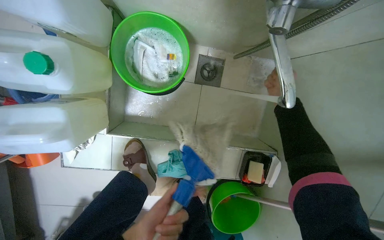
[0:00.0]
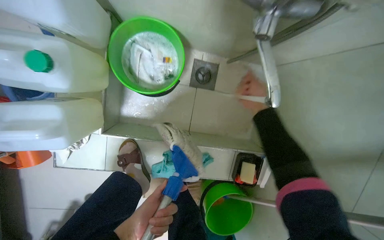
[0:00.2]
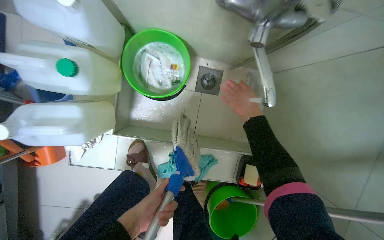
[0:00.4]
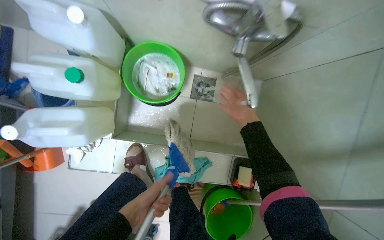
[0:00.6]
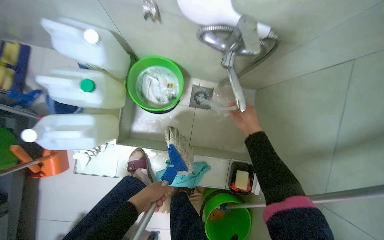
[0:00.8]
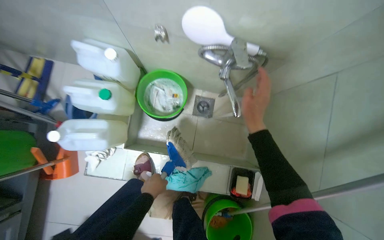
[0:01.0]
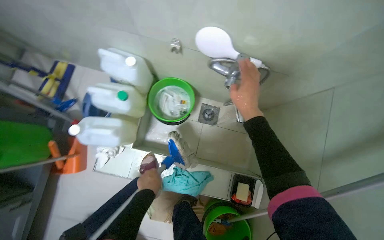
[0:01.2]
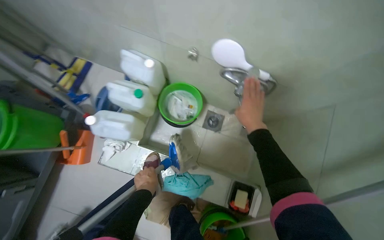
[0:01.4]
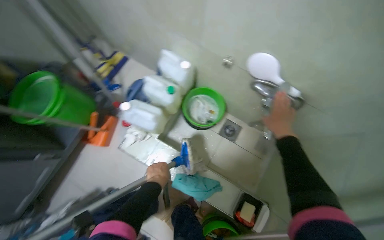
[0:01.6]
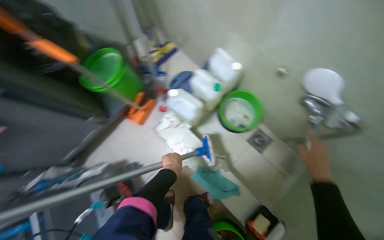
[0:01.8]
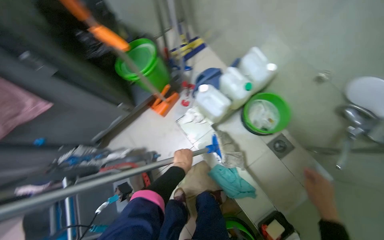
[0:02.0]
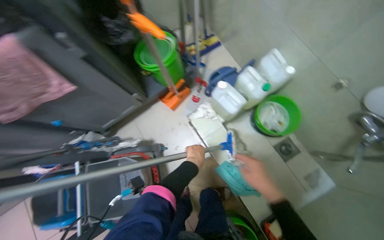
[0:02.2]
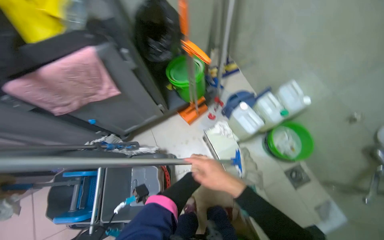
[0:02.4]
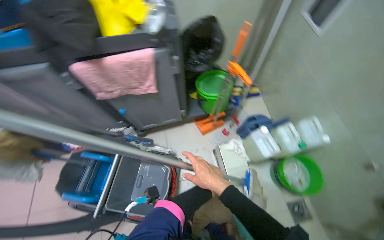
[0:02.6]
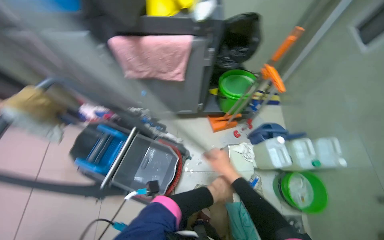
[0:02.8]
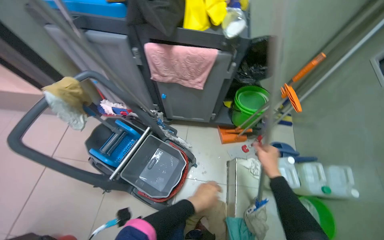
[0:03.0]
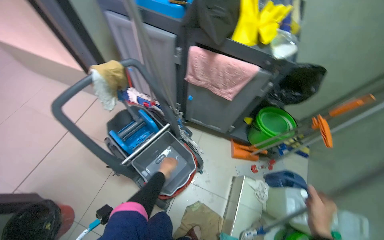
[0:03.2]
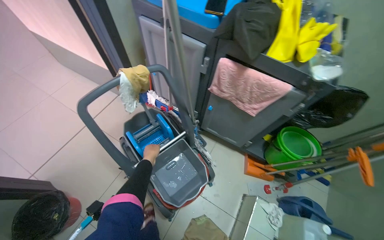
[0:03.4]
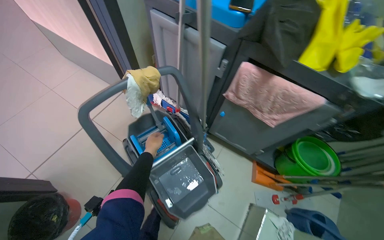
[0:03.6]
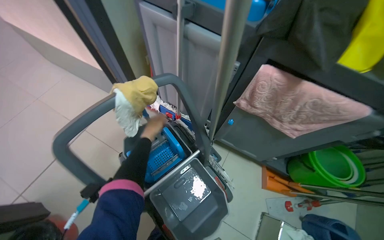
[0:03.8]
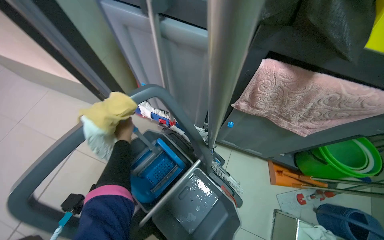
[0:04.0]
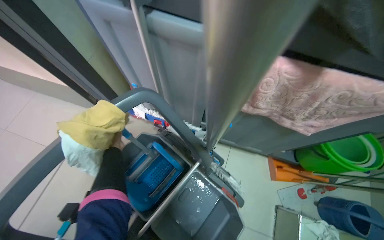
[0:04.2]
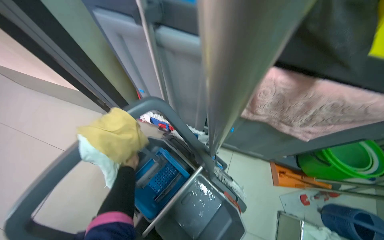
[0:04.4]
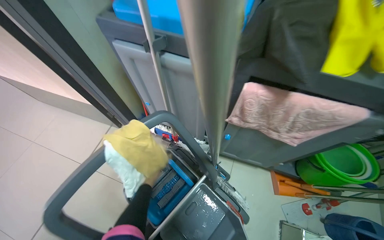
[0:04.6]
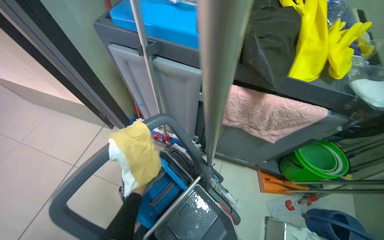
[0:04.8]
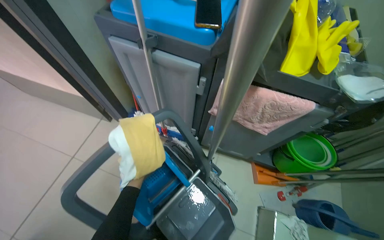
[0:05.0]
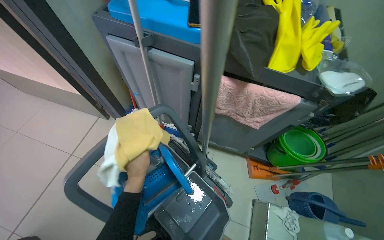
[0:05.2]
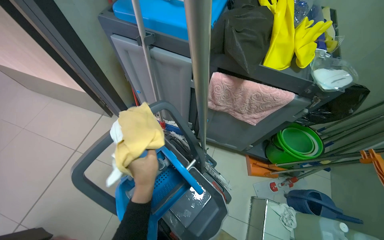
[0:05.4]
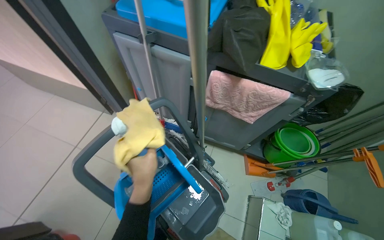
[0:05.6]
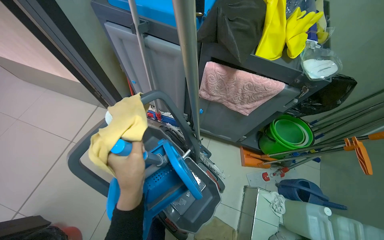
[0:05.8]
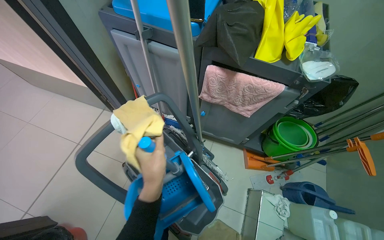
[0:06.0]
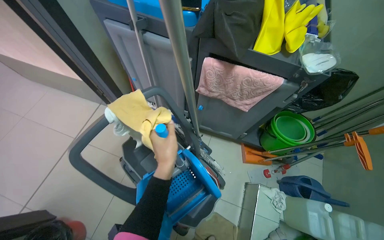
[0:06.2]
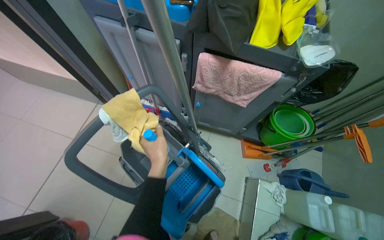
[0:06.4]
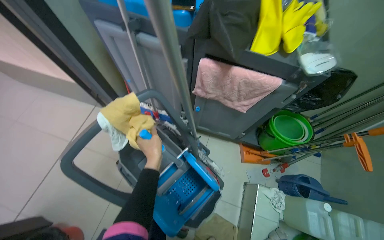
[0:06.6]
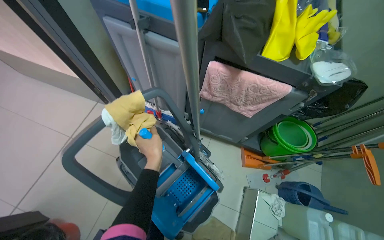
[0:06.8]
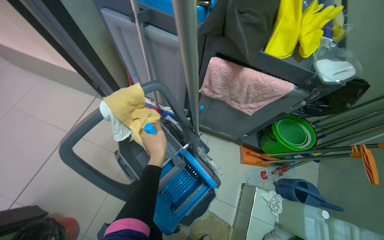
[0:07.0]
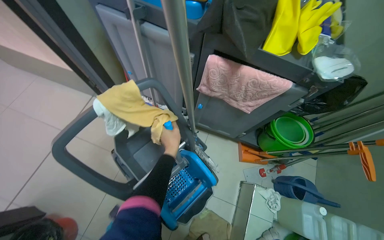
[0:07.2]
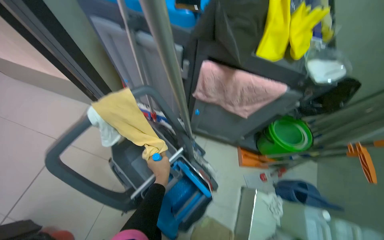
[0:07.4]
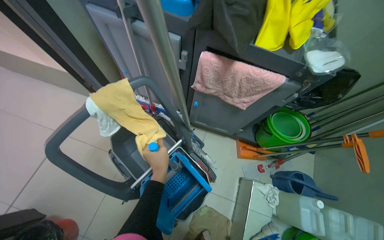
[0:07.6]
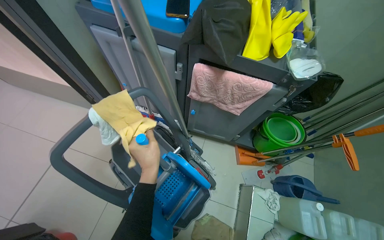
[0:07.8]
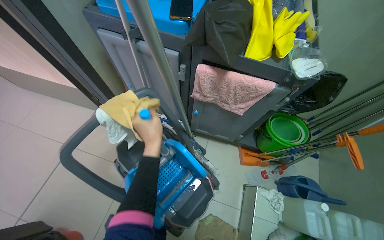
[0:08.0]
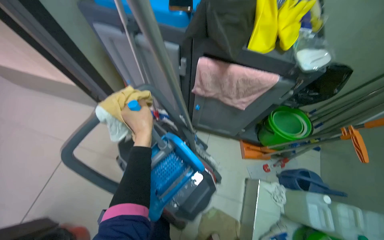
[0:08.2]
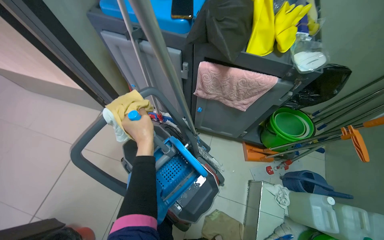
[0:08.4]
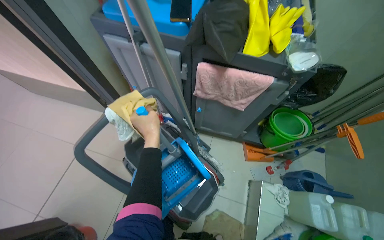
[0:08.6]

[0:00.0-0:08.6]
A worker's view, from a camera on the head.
Job: preparing cleaning supplies.
The whole recording: Cleaning mop and handle. The worker cleans the mop head under the faucet and wipes the mop handle.
0:00.0 to 0:01.4: The view tilts some 25 degrees upward.
0:01.4 to 0:02.8: The wearer moves roughly 60 cm. The wearer's head swings some 70 degrees to the left.
0:02.8 to 0:04.4: The wearer moves roughly 40 cm. The head turns to the left by approximately 20 degrees.
0:04.4 to 0:05.8: The left hand goes about 40 cm nearer to the camera, to the right and down the picture.
0:05.8 to 0:07.2: The left hand shifts approximately 20 cm farther from the camera.
0:07.2 to 0:08.6: The left hand shifts some 15 cm nearer to the camera, and goes down the picture and returns, about 5 cm each way.

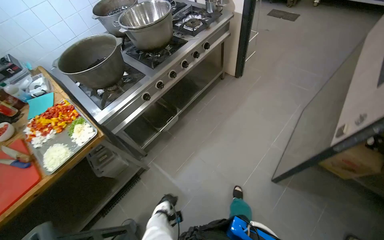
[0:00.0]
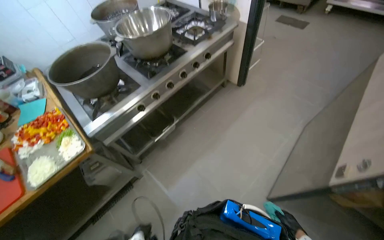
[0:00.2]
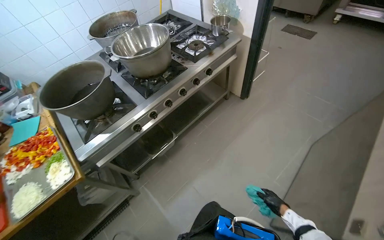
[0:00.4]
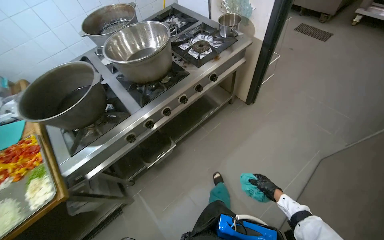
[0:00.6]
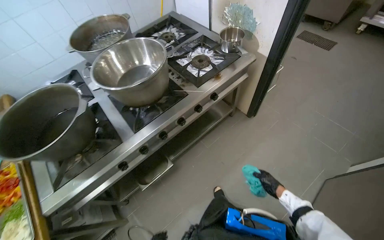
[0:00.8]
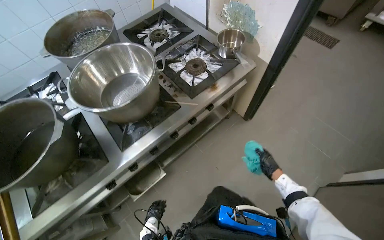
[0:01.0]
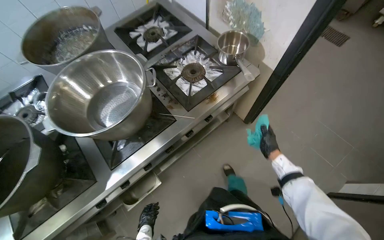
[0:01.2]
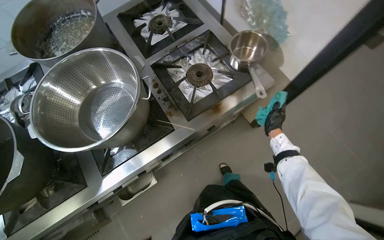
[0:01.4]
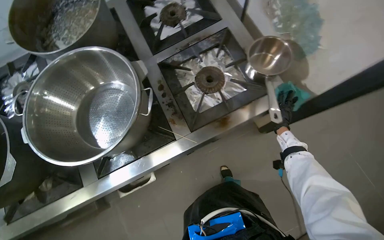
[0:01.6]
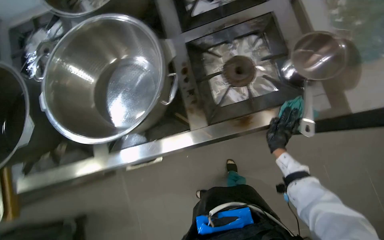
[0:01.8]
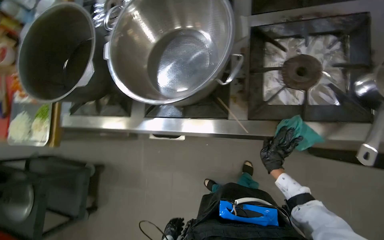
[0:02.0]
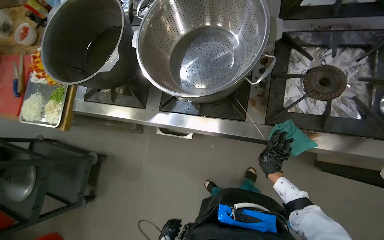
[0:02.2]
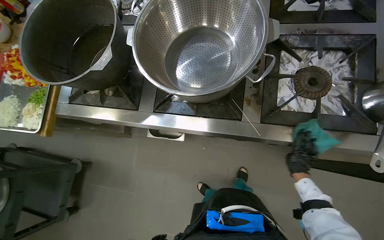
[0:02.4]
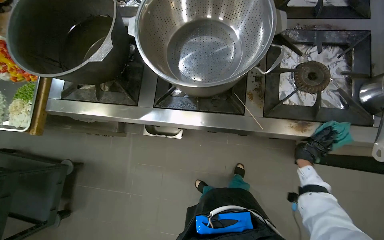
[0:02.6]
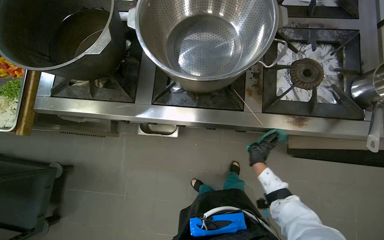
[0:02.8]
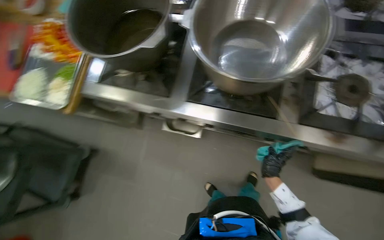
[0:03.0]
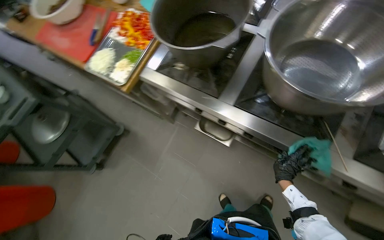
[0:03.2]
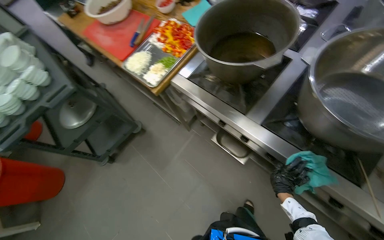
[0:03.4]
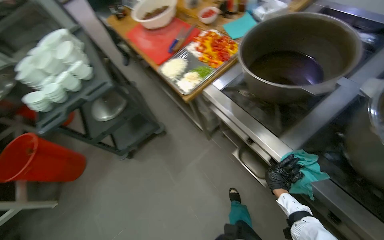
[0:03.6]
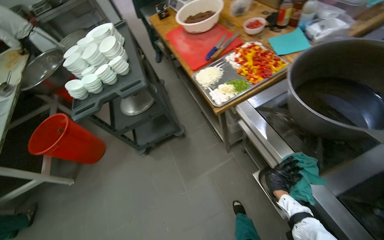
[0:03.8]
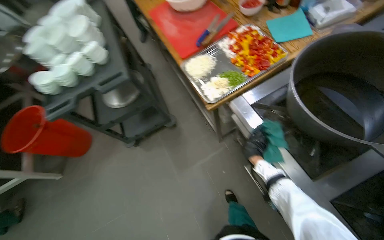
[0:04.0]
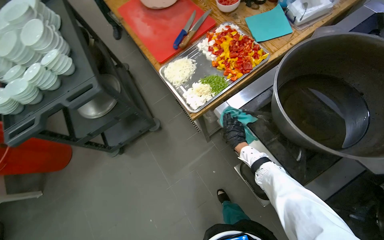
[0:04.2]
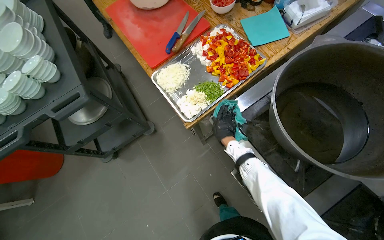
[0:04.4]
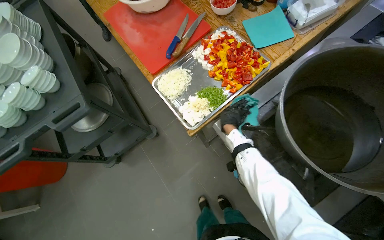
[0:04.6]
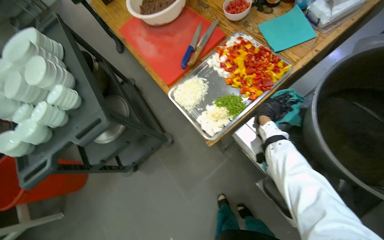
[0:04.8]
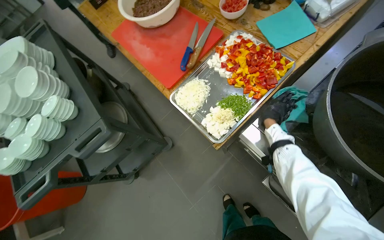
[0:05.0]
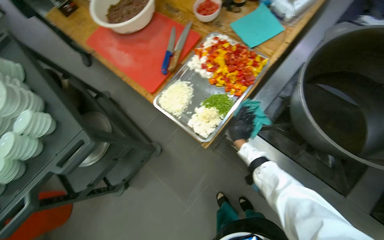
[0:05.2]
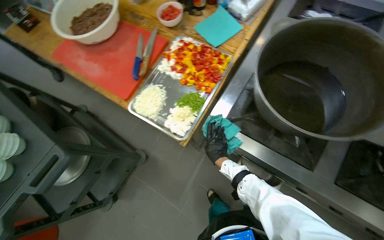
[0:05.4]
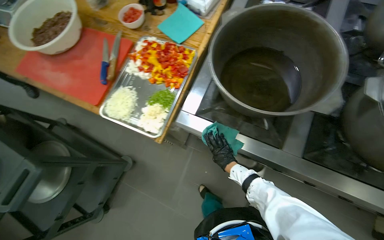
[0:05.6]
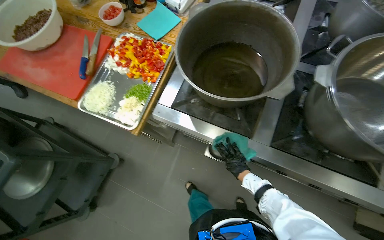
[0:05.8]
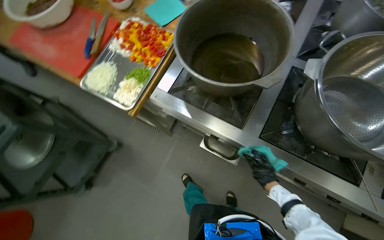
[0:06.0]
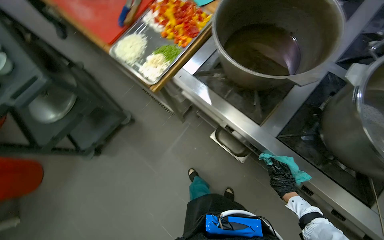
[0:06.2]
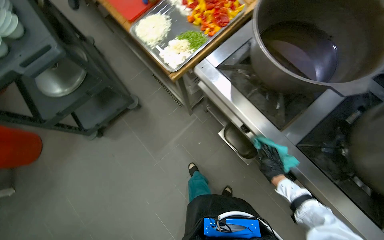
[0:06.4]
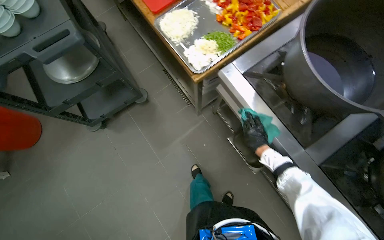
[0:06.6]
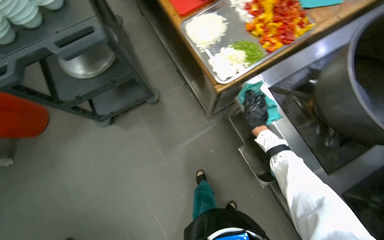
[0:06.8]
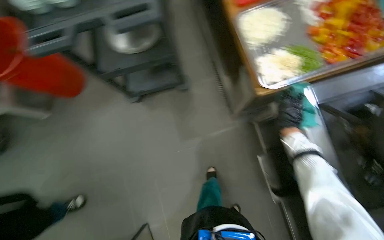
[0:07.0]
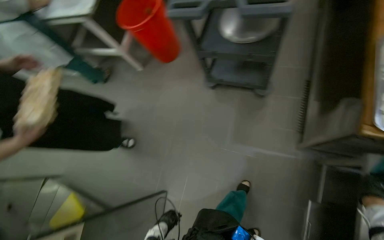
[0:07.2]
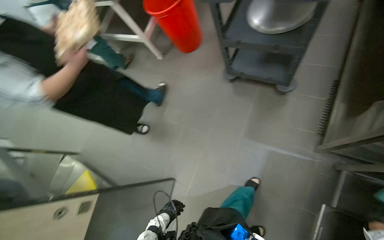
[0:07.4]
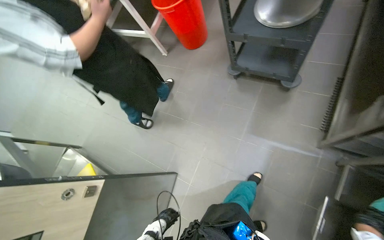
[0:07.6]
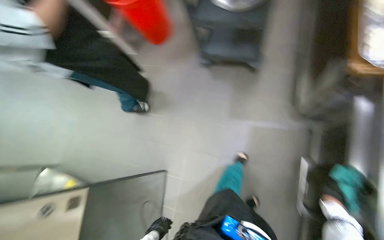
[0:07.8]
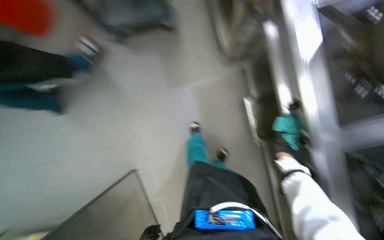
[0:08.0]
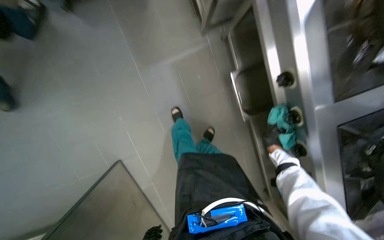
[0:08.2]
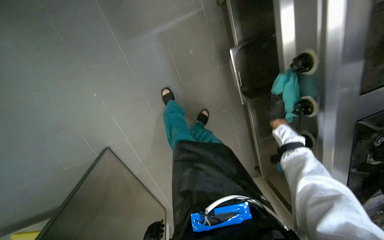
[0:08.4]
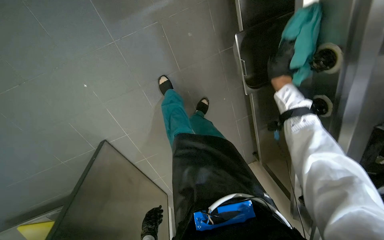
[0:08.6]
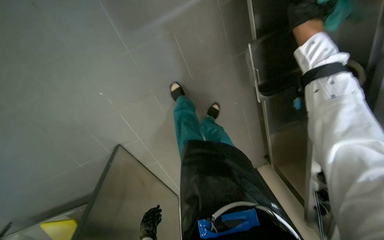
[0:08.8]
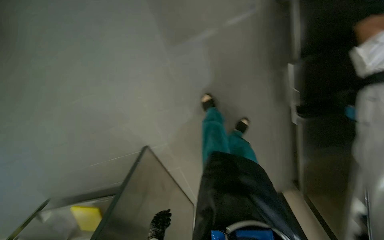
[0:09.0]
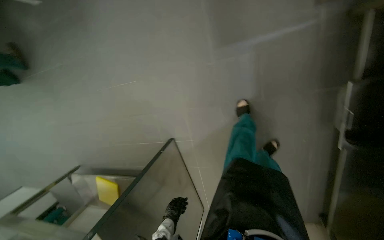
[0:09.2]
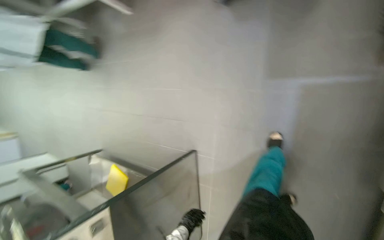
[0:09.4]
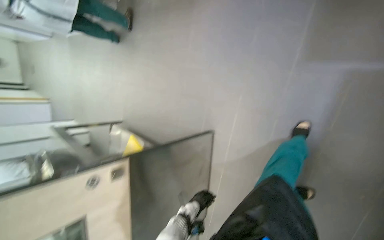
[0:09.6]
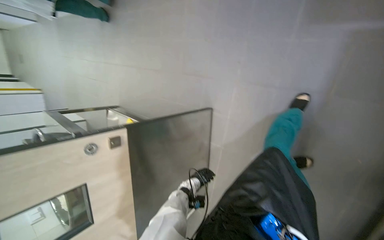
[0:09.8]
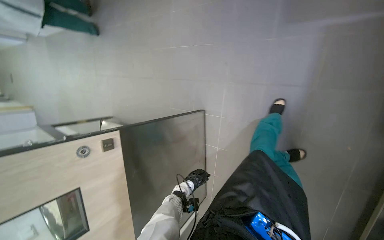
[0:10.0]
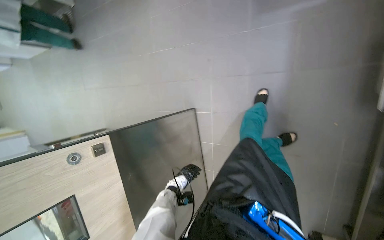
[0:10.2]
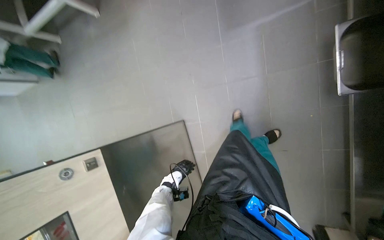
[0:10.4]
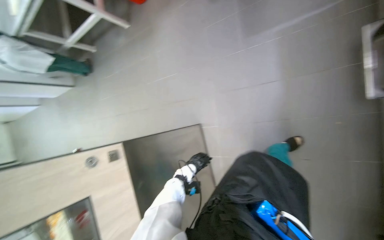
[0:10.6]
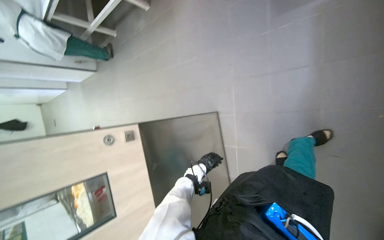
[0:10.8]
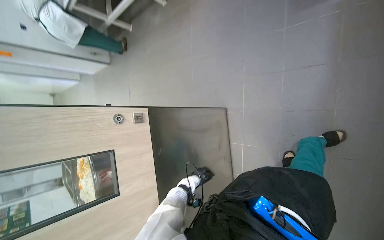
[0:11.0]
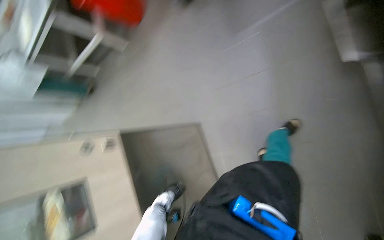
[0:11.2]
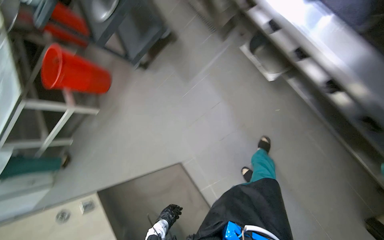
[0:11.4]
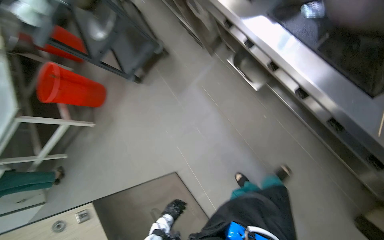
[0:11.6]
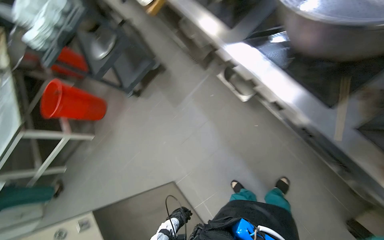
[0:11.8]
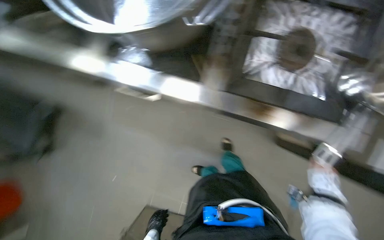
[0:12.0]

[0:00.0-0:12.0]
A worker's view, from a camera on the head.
Job: cleaning kitchen.
The whole recording: Cleaning cooking range. The worker wipes the cooking range and surrounding counter with a cloth.
0:00.0 to 0:01.6: The wearer moves approximately 1 m. The view tips downward by some 20 degrees.
0:01.6 to 0:03.0: The scene rotates clockwise by roughly 40 degrees.
0:03.0 to 0:04.4: The wearer moves approximately 50 cm. The head turns to the left by some 40 degrees.
0:04.4 to 0:06.0: The right hand goes roughly 50 cm down the picture and to the right.
0:06.0 to 0:07.6: The head travels some 40 cm. The wearer's head swings roughly 60 degrees to the left. The camera pitches downward, by roughly 15 degrees.
0:07.6 to 0:09.0: The camera pitches downward, by about 15 degrees.
0:09.0 to 0:10.4: The head turns to the left by approximately 25 degrees.
0:10.4 to 0:12.0: The wearer moves about 50 cm. The view tips upward by approximately 35 degrees.
